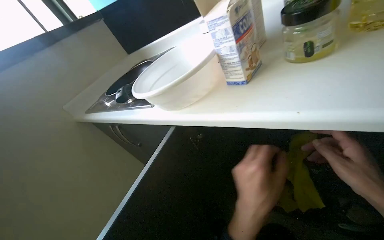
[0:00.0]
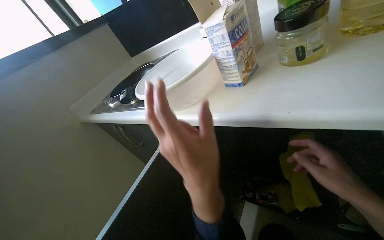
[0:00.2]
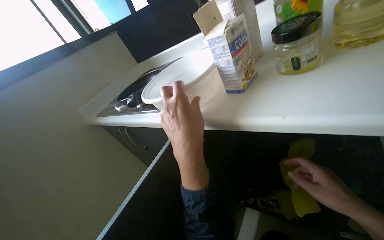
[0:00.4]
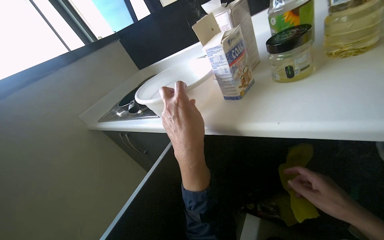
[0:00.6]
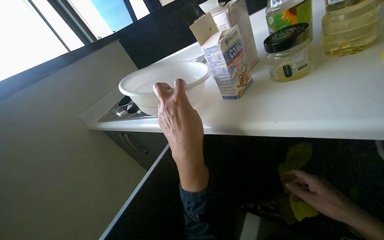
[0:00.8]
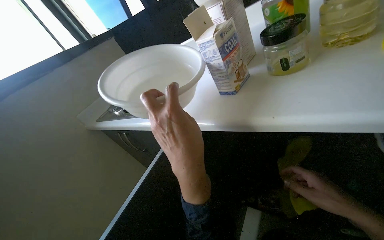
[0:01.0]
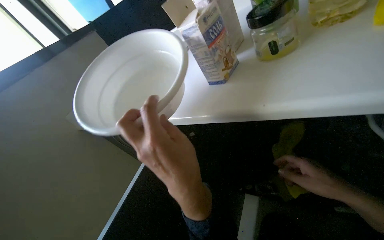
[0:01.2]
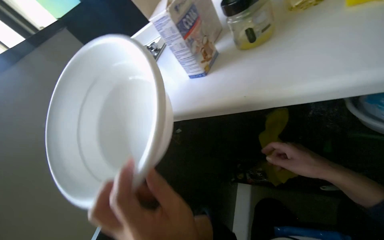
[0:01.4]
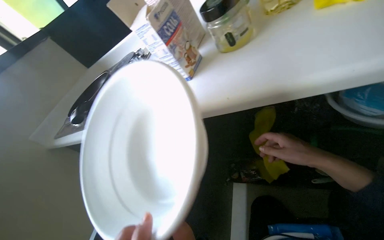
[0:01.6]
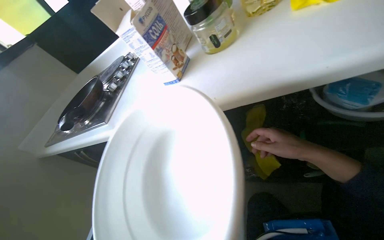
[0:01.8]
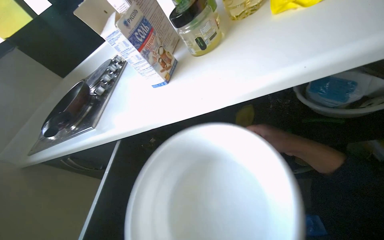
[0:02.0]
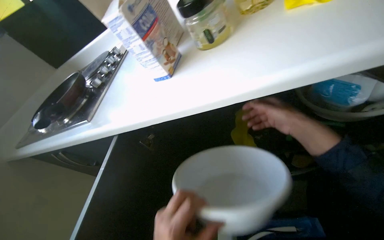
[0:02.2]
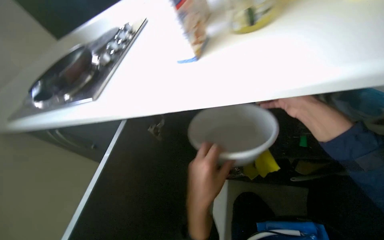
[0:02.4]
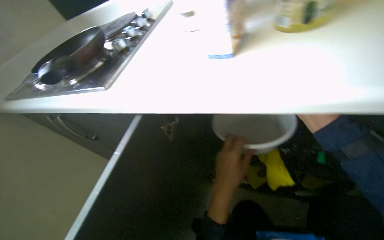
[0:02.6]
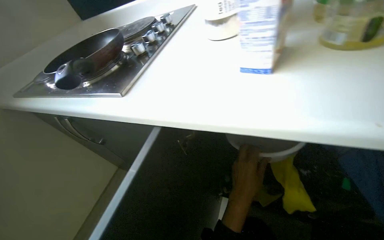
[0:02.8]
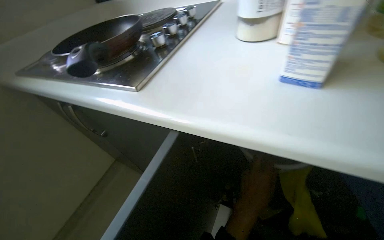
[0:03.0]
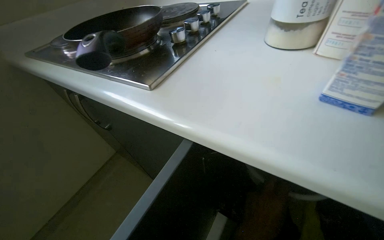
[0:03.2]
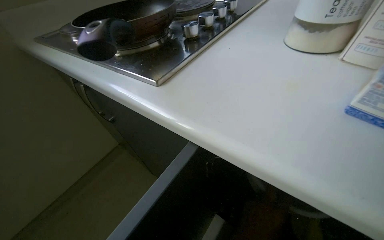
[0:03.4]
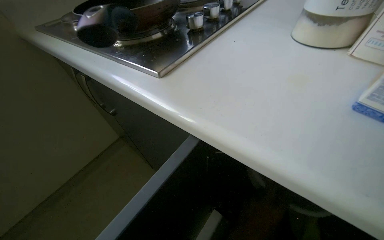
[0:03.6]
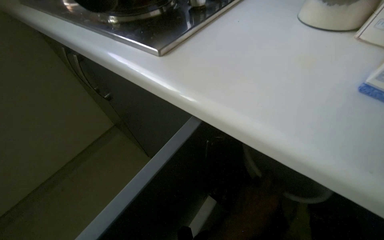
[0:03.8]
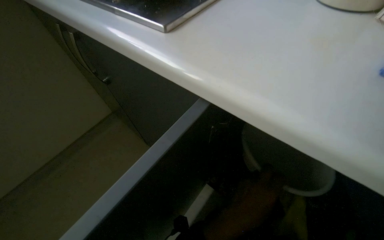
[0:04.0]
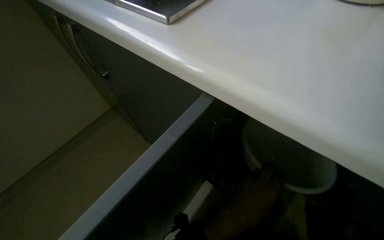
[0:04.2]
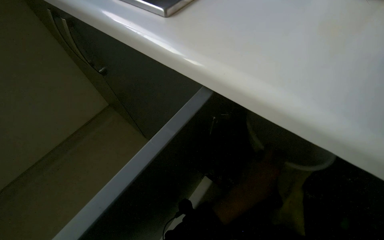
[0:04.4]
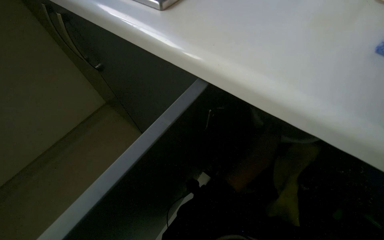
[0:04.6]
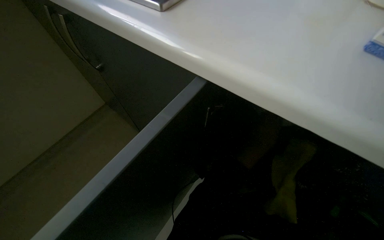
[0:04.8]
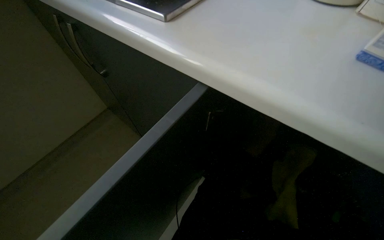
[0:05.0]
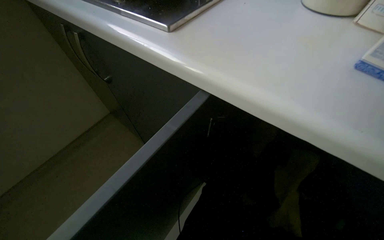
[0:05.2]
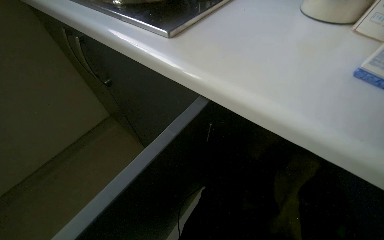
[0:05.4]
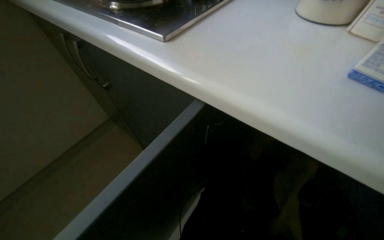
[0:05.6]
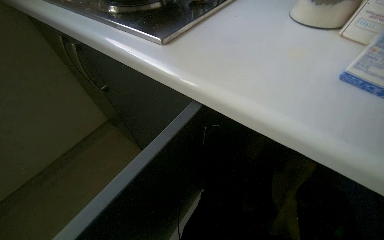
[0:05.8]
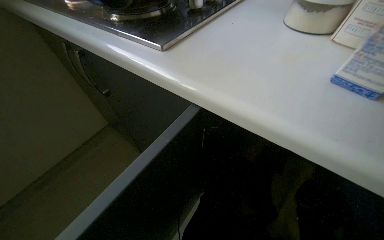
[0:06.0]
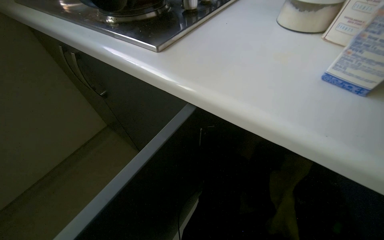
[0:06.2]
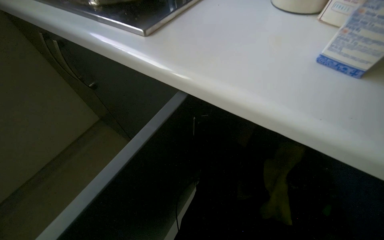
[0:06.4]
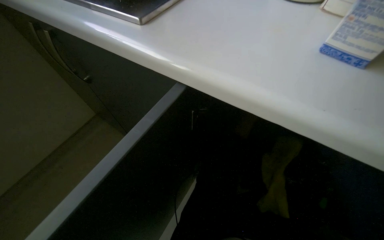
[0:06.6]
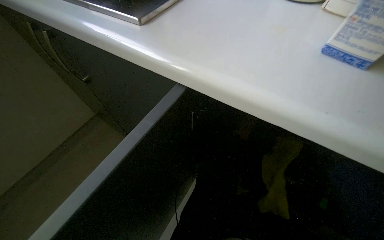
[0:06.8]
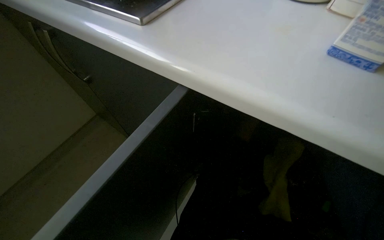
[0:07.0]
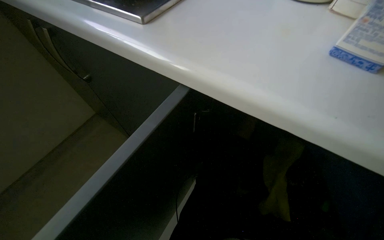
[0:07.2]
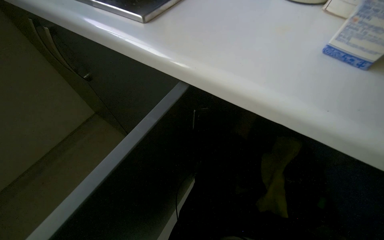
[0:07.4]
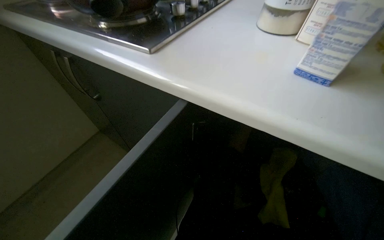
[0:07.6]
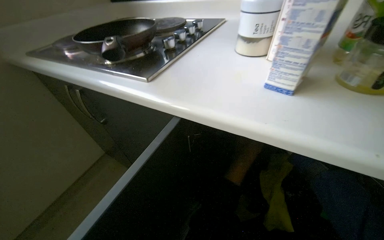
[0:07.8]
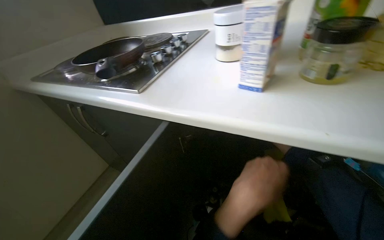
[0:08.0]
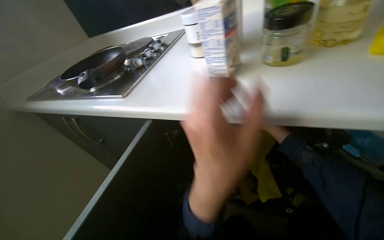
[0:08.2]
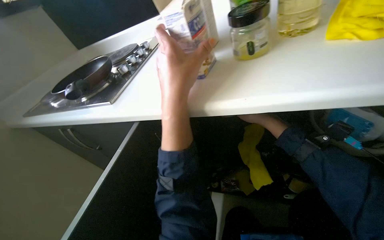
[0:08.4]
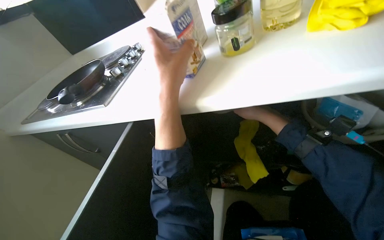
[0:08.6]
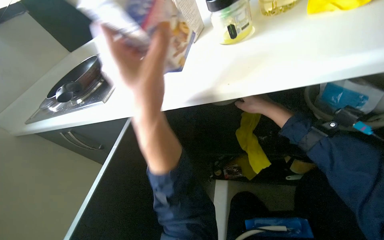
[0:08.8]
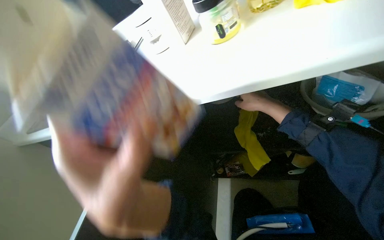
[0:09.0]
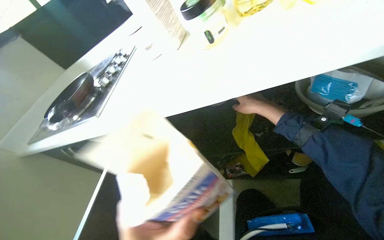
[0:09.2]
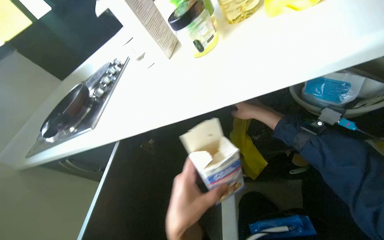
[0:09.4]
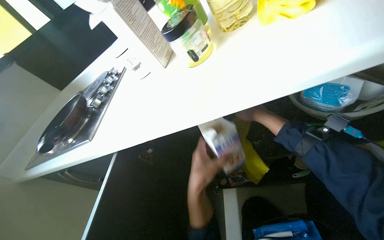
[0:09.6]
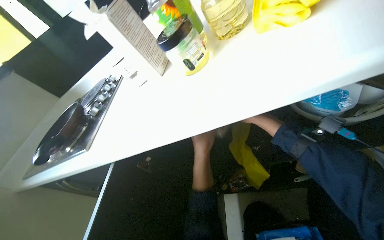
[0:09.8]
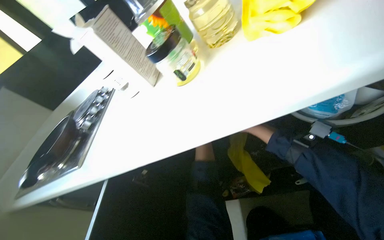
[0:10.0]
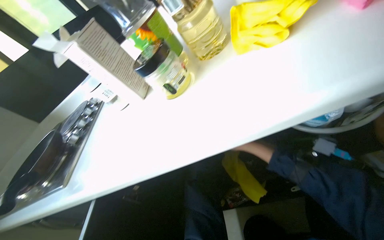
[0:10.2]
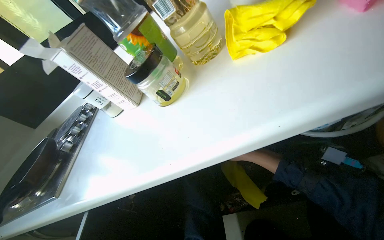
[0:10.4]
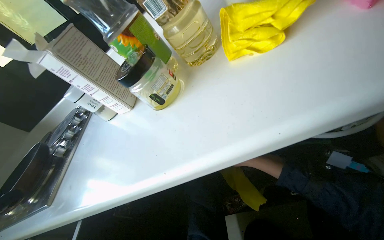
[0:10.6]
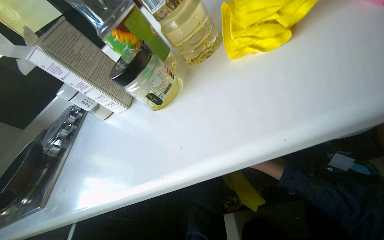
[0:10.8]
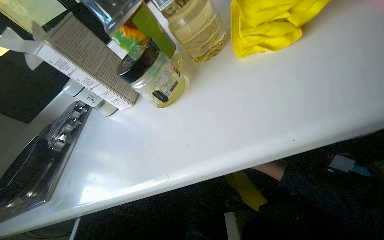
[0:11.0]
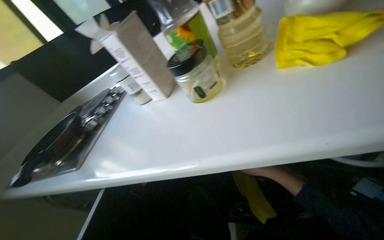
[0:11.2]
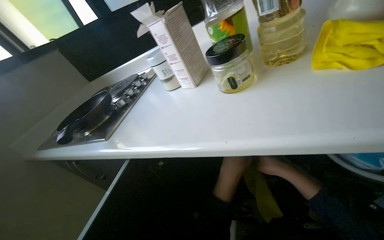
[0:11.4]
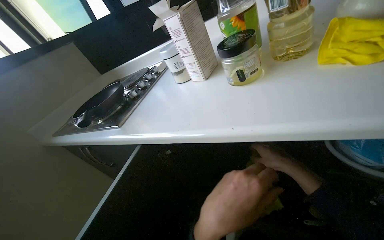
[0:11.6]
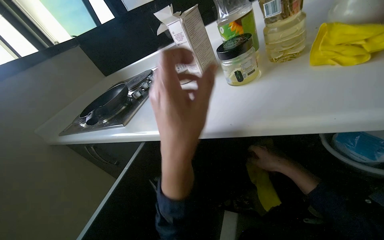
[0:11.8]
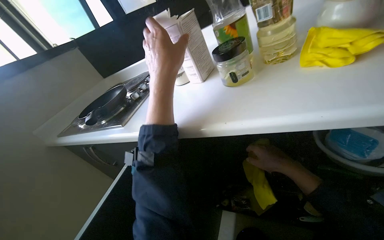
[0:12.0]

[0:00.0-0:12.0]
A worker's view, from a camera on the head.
Job: cleaning kitchen.
The whole recording: Organizing items in cabinet. The worker takes various items out of the cabinet and places them on the counter.
0:03.0 to 0:04.4: The view tilts some 15 degrees downward.
0:07.6 to 0:09.0: Everything in view rotates about 35 degrees counterclockwise.
0:09.0 to 0:10.4: The right hand goes roughly 15 cm farther from the camera and down the picture.
0:10.4 to 0:12.0: The right hand goes some 10 cm nearer to the camera.

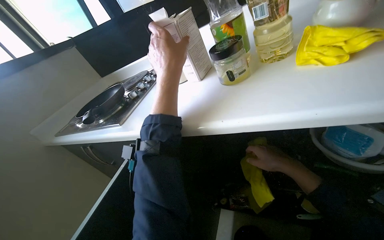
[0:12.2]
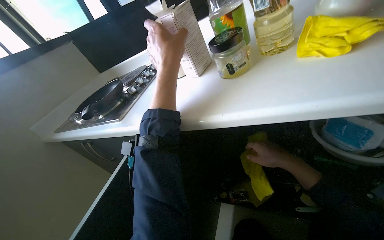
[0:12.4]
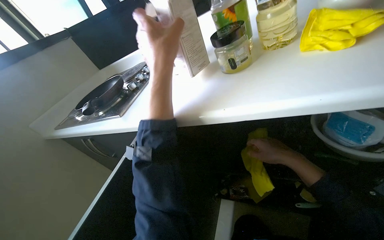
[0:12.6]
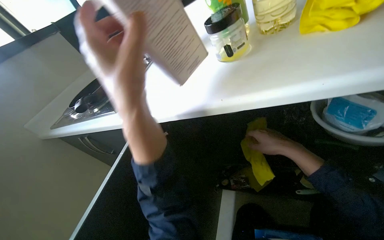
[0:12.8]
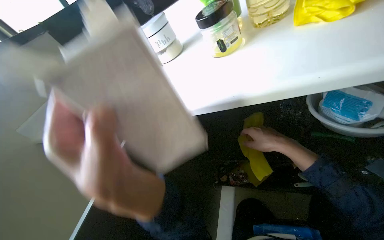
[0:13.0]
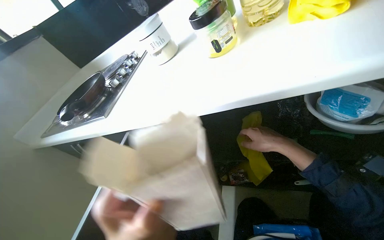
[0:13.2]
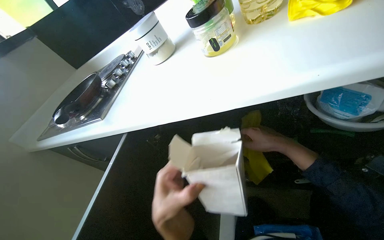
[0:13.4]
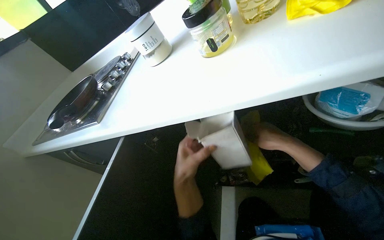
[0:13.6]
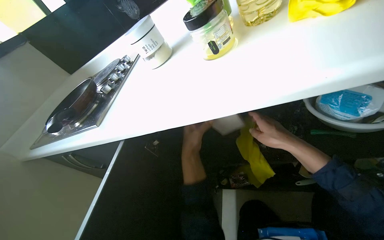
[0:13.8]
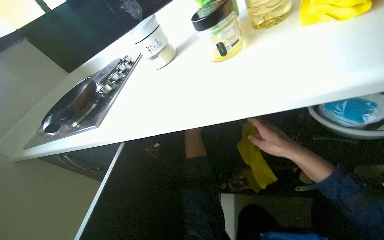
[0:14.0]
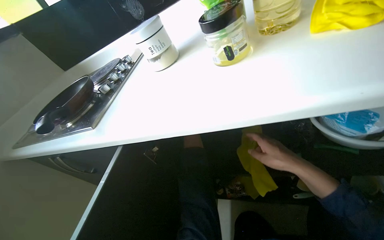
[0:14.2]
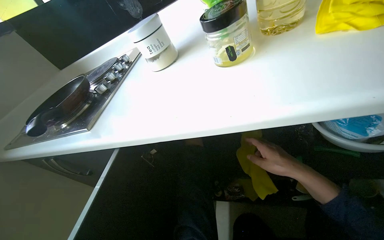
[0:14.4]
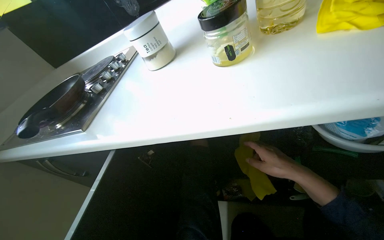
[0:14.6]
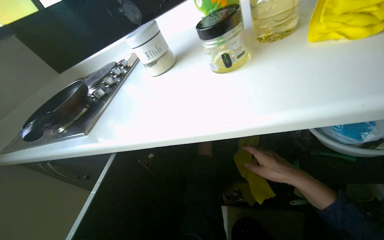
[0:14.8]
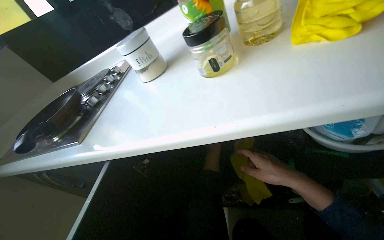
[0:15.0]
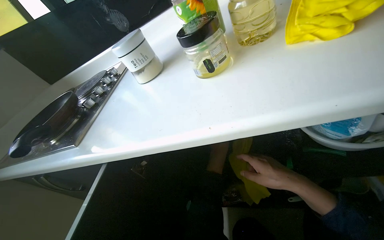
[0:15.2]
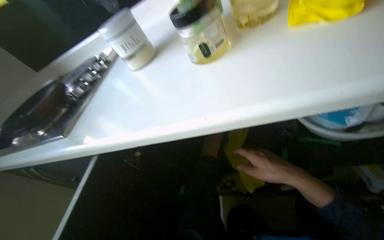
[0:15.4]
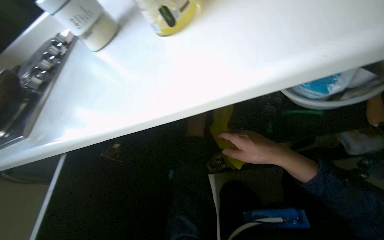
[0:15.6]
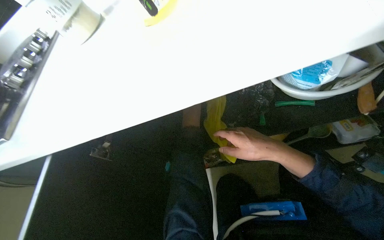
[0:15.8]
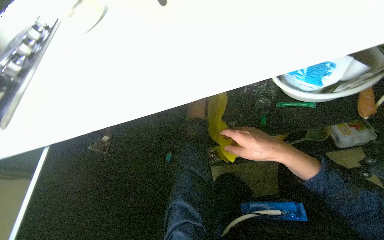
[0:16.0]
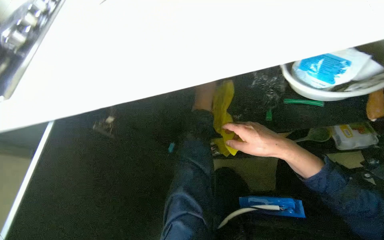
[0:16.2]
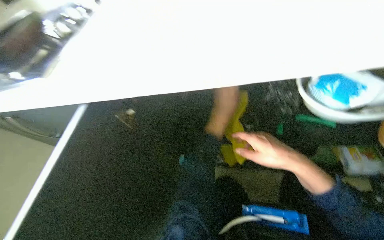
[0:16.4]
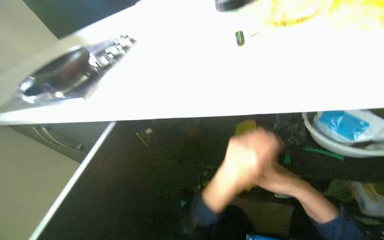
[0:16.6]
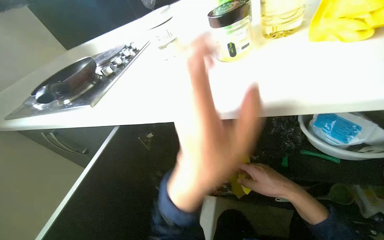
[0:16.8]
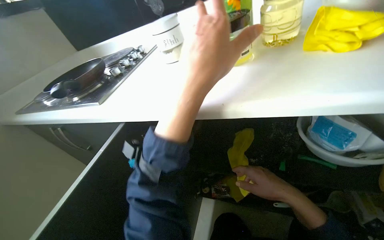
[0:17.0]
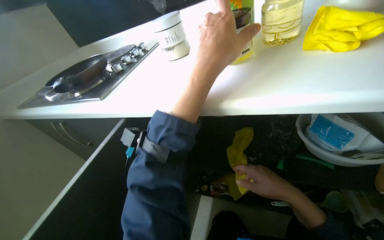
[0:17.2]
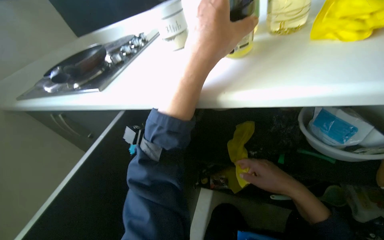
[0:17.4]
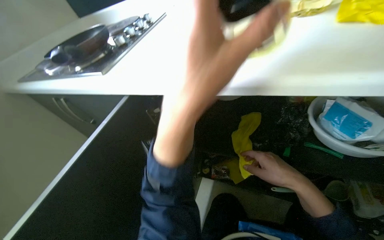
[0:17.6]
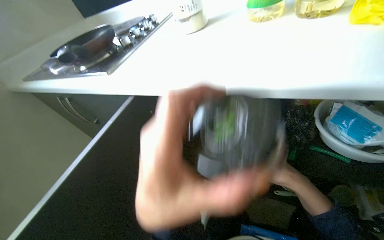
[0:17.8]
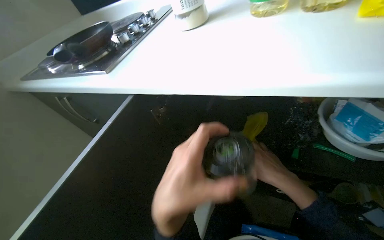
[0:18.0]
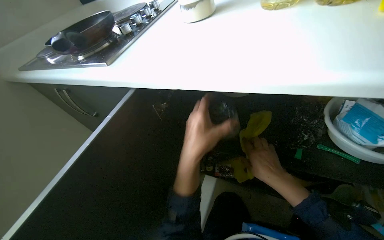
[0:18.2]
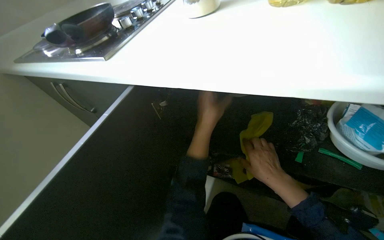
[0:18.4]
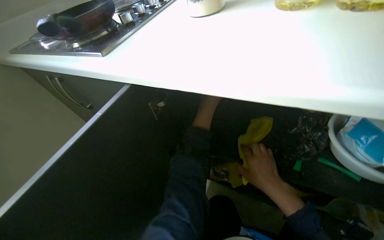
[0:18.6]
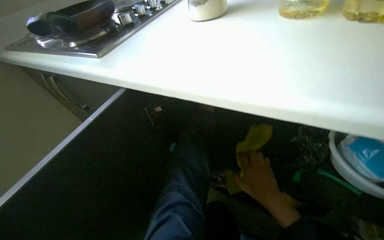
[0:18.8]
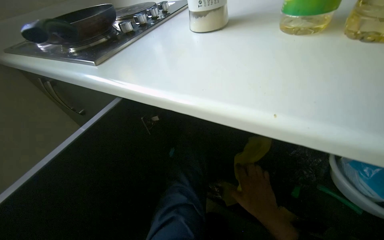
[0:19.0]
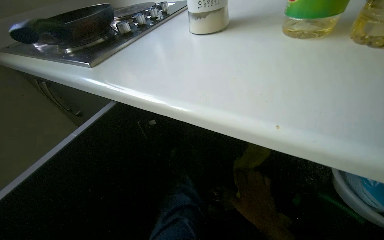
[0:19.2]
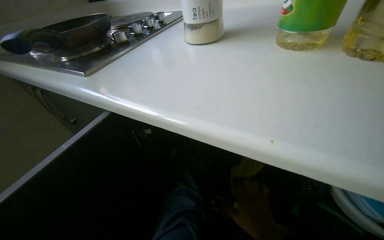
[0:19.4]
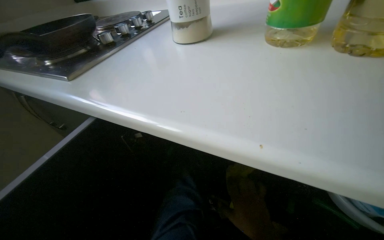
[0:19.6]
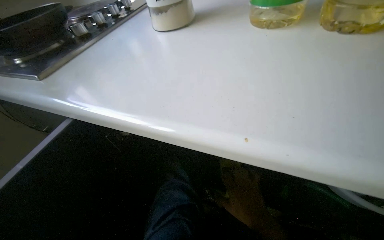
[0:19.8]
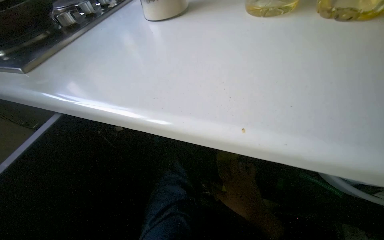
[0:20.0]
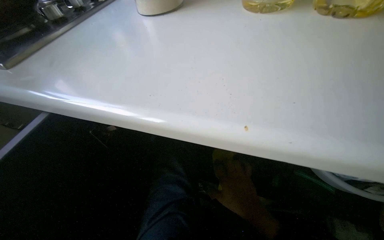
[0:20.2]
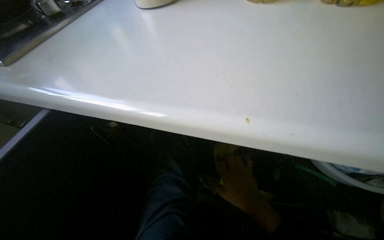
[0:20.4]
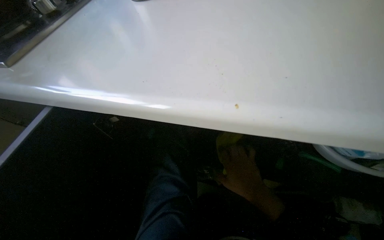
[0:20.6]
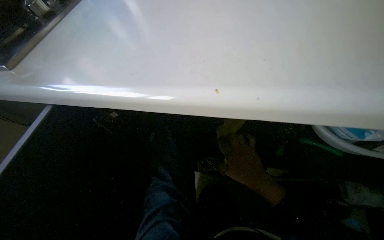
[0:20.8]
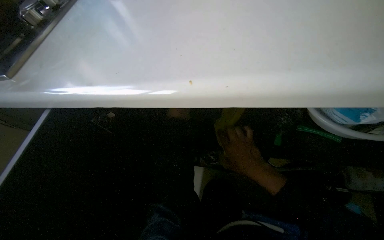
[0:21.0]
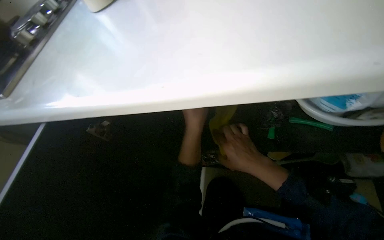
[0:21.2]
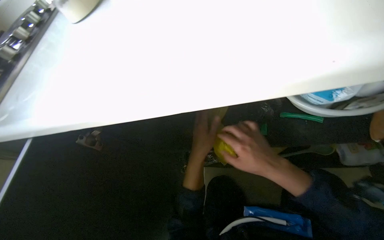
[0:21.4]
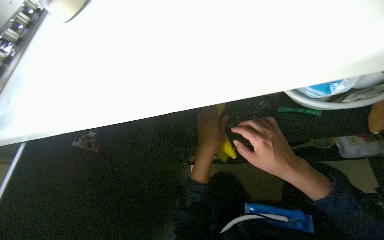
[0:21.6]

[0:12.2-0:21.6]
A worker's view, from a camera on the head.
Job: cleaning kitchen.
The whole recording: Organizing items in cabinet. The worker takes various items out of the cabinet and places them on the counter.
0:12.2 to 0:13.8: The left hand moves farther from the camera and down the picture, about 30 cm.
0:20.0 to 0:21.6: The right hand heads to the right, covering roughly 10 cm.
